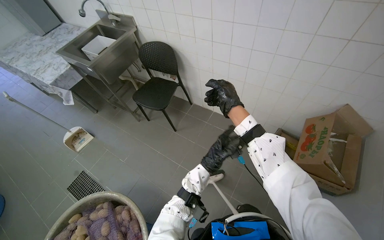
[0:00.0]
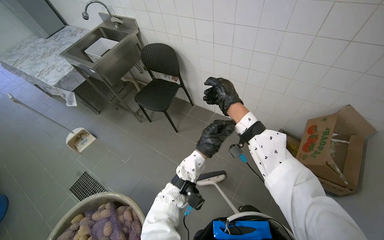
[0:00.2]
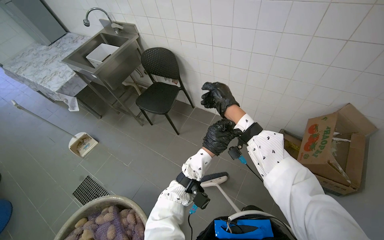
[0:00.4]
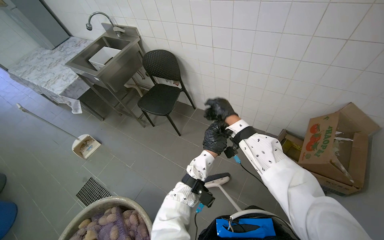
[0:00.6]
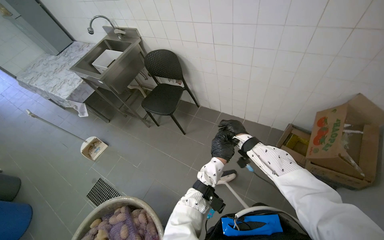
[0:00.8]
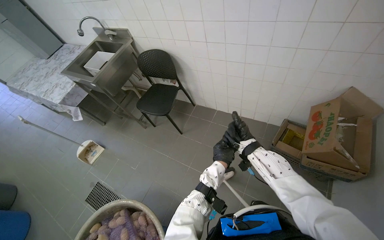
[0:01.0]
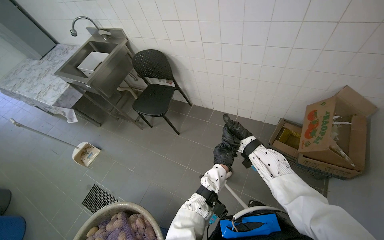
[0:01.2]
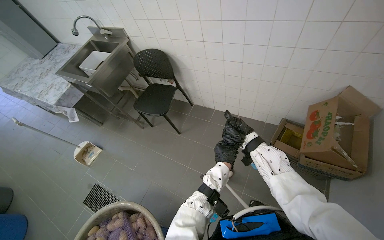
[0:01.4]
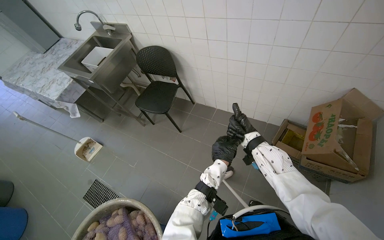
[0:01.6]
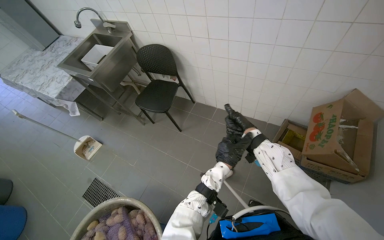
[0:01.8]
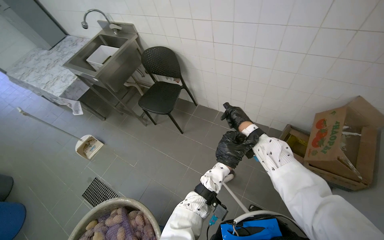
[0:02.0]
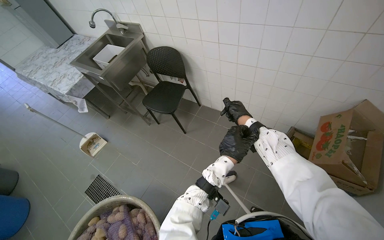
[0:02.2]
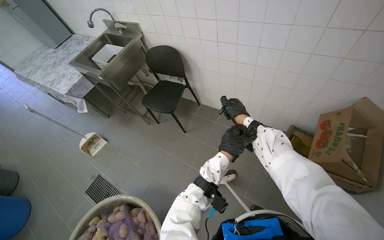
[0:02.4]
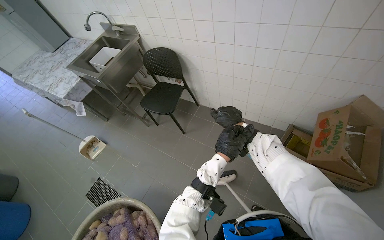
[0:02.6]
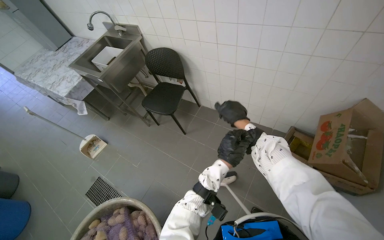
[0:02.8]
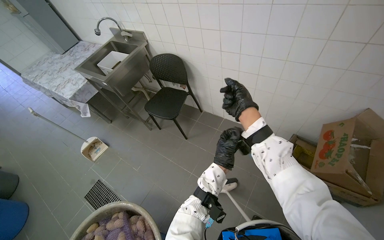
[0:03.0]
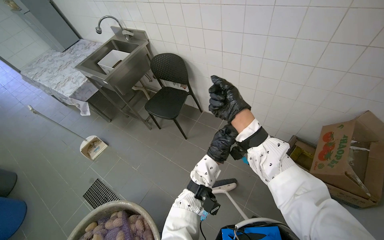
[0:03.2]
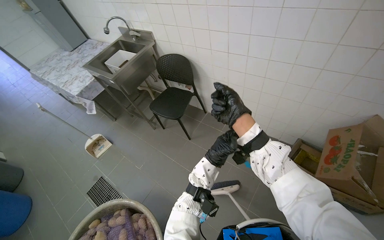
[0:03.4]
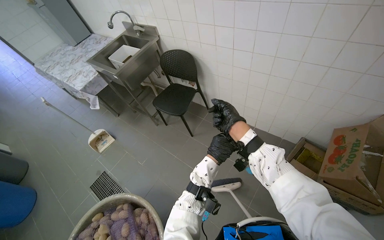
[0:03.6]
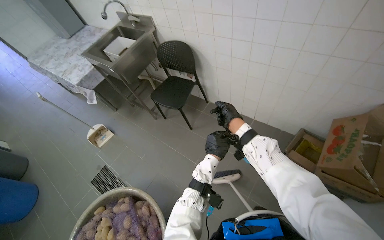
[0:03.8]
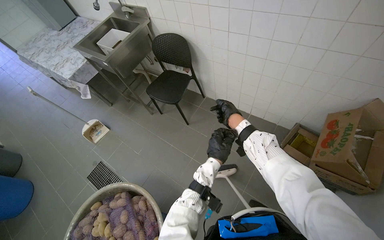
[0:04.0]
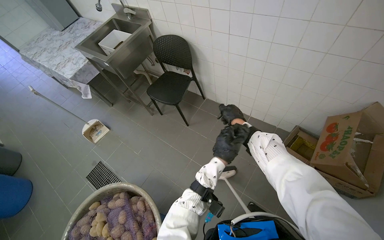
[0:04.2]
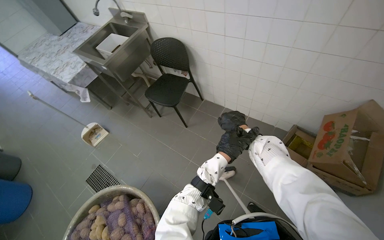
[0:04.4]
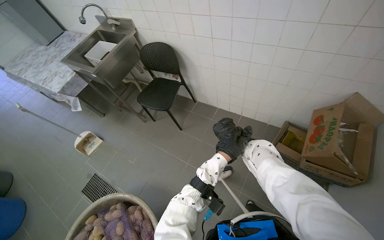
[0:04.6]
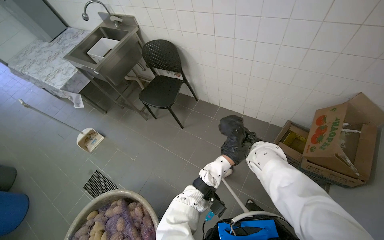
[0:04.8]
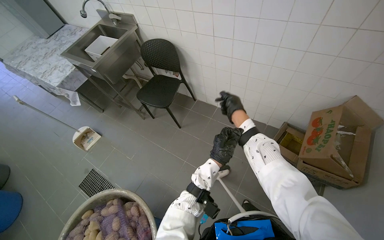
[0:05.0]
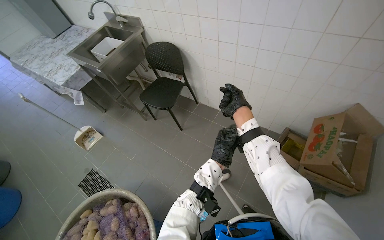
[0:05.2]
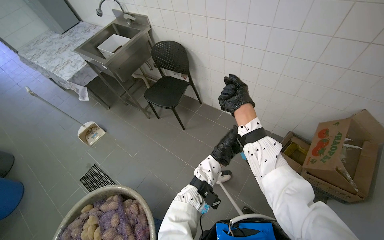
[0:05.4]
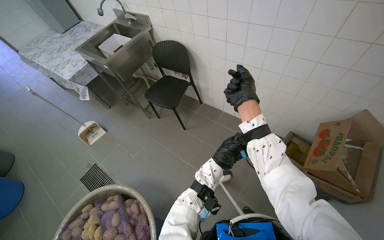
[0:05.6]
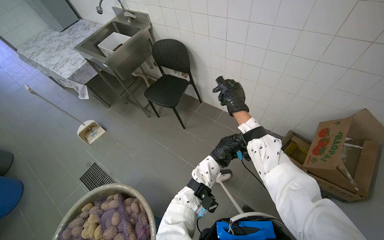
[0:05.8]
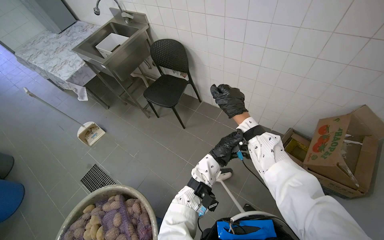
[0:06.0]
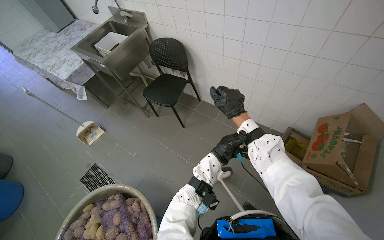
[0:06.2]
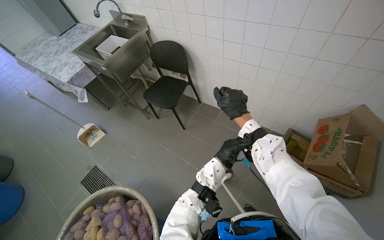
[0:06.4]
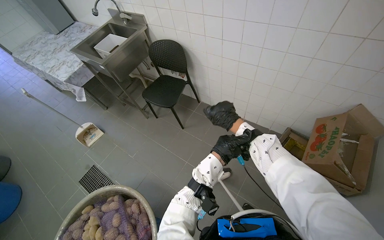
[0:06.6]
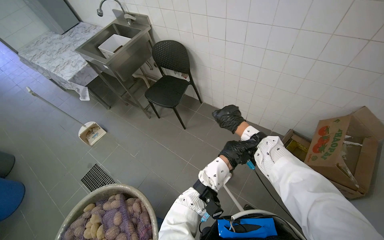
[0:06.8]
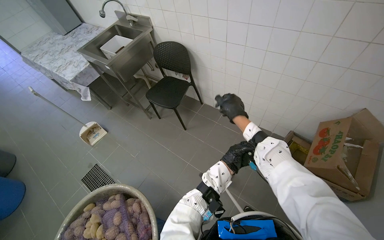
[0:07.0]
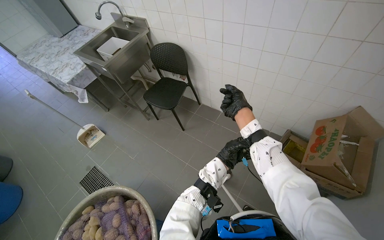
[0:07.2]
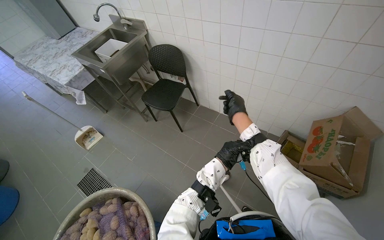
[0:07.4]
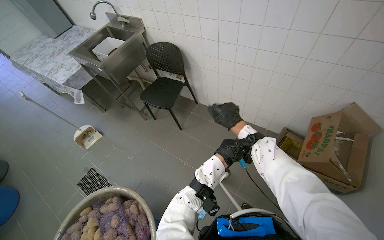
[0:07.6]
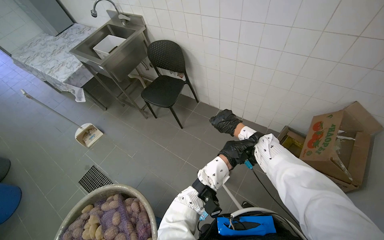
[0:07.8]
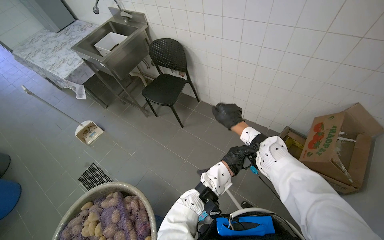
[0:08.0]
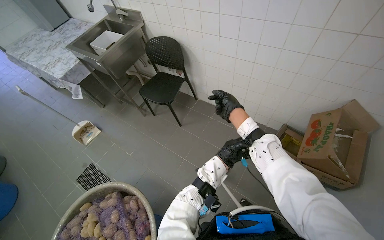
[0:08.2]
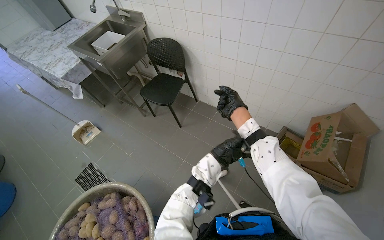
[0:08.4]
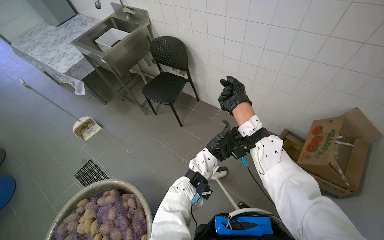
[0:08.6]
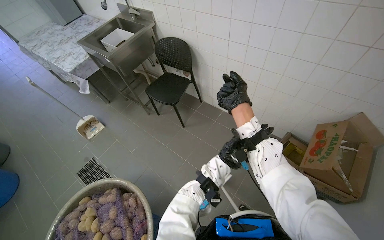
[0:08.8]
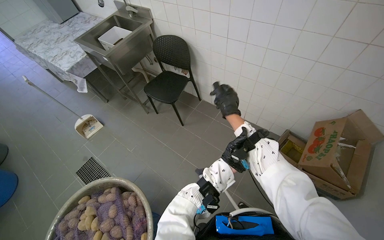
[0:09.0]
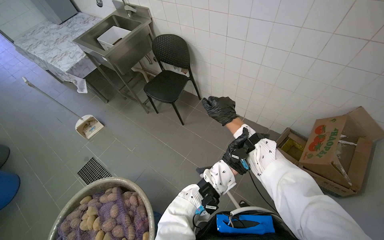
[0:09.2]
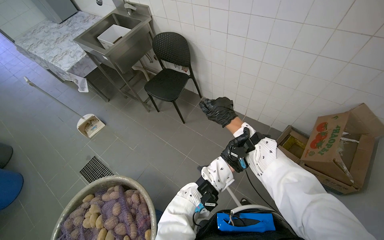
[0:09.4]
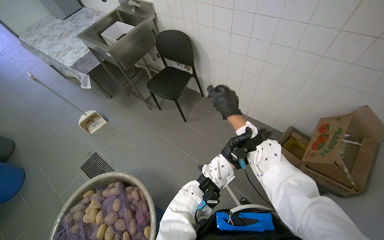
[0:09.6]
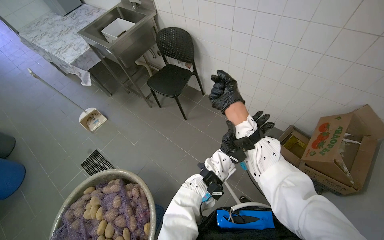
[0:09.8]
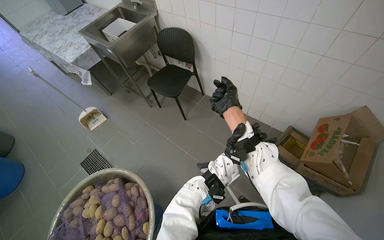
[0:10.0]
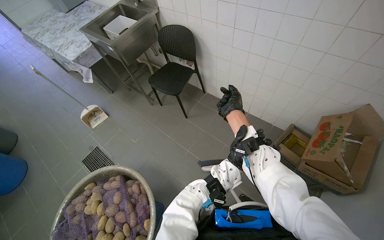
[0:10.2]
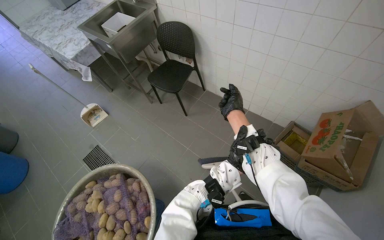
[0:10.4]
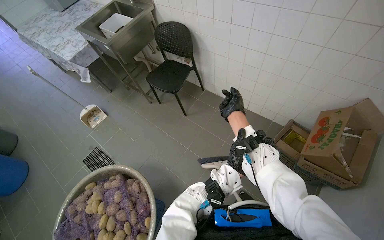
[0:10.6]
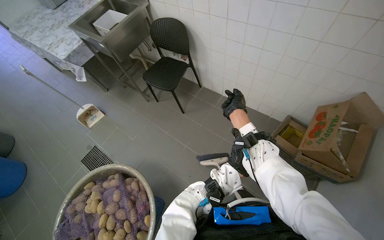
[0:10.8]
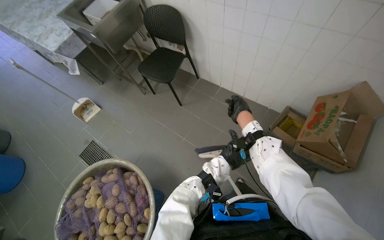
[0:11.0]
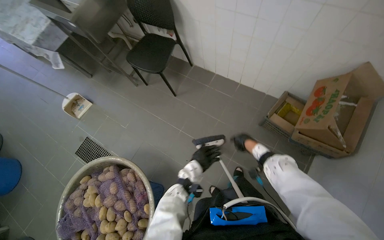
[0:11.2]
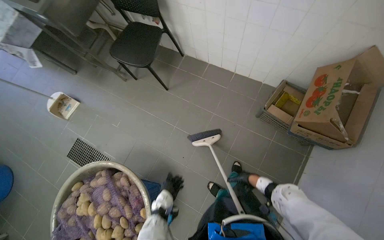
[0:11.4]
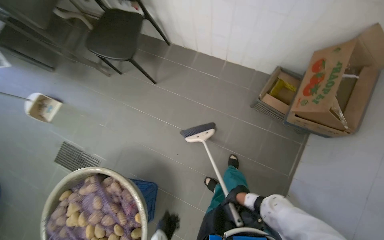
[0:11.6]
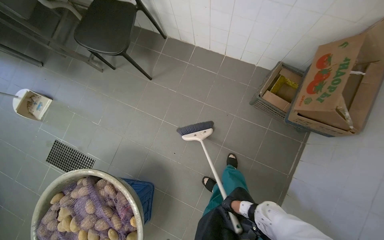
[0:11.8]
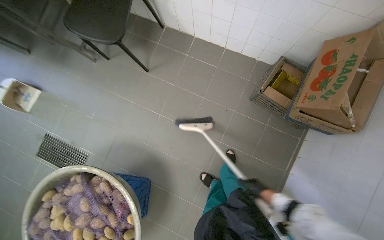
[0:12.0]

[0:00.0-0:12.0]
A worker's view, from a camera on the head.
Job: sweeping floor.
The whole recording: Sweeping kitchen floor. The worker sweeps the kitchen floor with a broom and dustpan, moving chairs to clean underneath them.
0:00.0 to 0:01.6: The right hand moves down the picture, about 10 cm.
0:01.6 to 0:03.0: The right hand is displaced up the picture and nearer to the camera by roughly 15 cm.
0:04.4 to 0:06.0: The left hand is displaced farther from the camera by about 10 cm.
0:06.0 to 0:07.6: The left hand goes nearer and farther, roughly 10 cm each way, reversing 2 times.
0:10.4 to 0:12.0: The view tips downward by some 20 degrees. The right hand is displaced down the picture and to the right by roughly 50 cm.

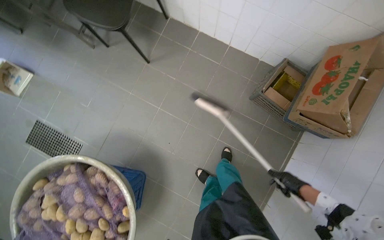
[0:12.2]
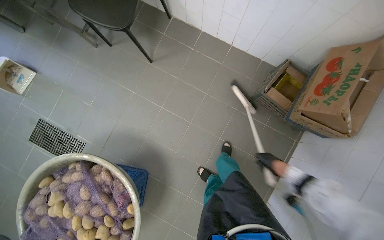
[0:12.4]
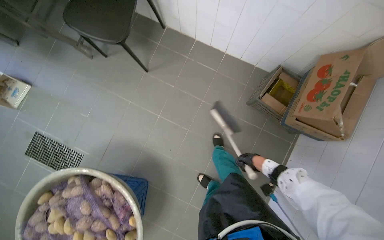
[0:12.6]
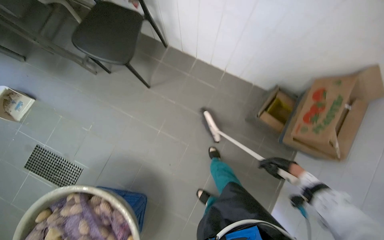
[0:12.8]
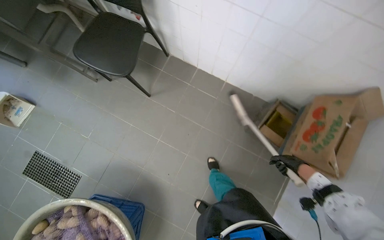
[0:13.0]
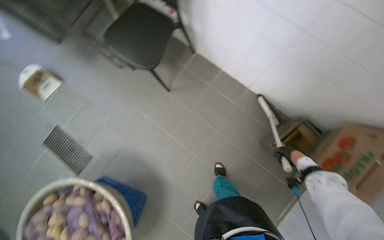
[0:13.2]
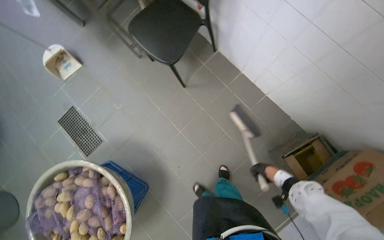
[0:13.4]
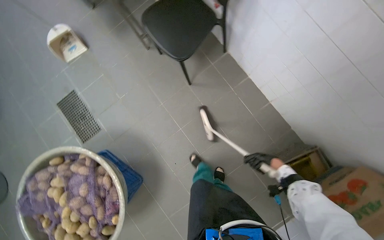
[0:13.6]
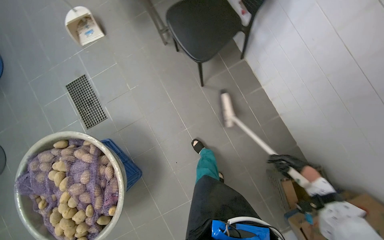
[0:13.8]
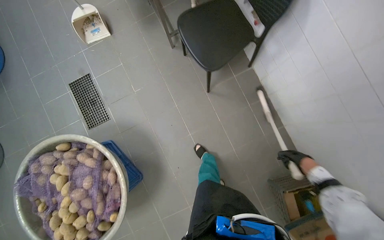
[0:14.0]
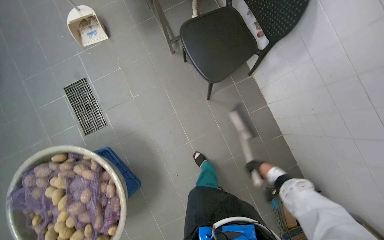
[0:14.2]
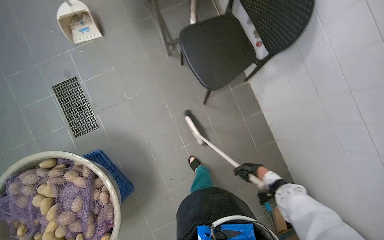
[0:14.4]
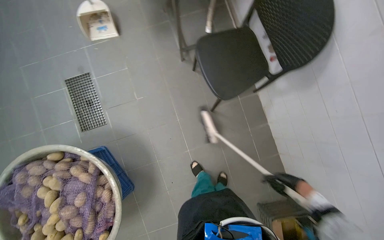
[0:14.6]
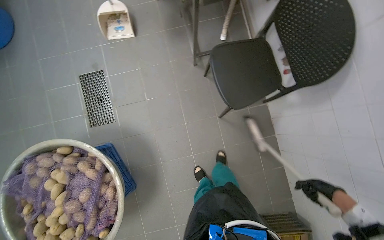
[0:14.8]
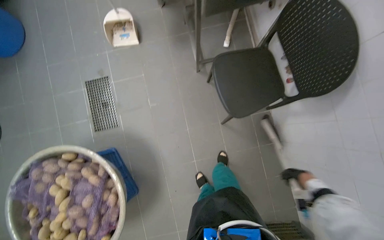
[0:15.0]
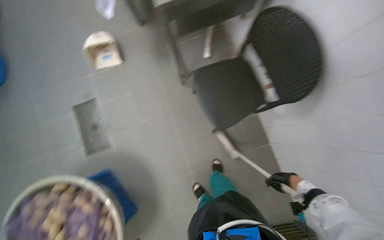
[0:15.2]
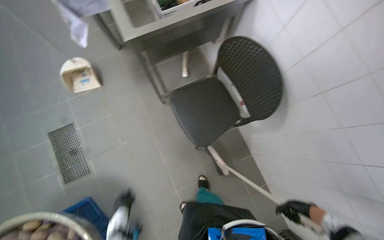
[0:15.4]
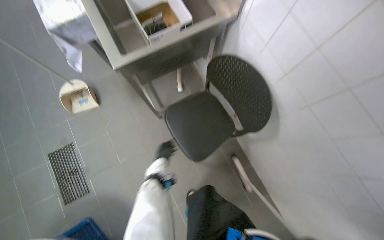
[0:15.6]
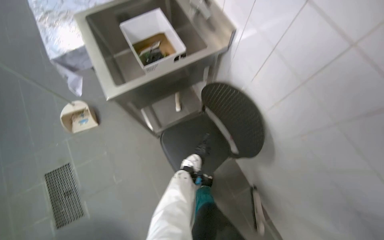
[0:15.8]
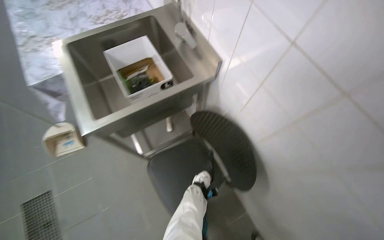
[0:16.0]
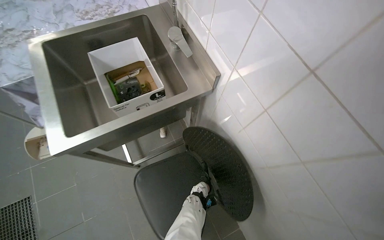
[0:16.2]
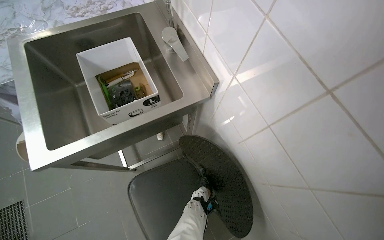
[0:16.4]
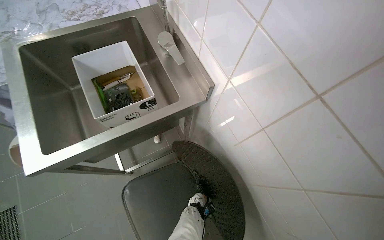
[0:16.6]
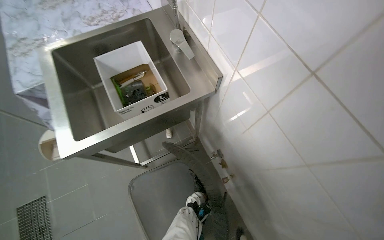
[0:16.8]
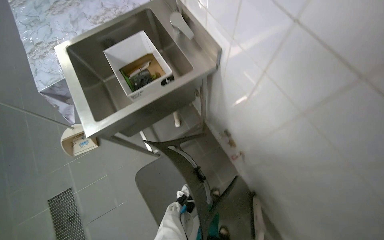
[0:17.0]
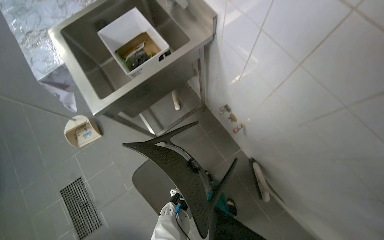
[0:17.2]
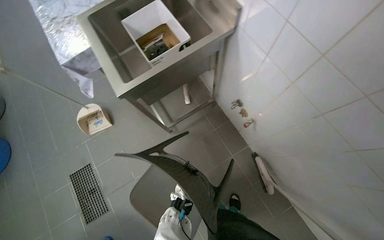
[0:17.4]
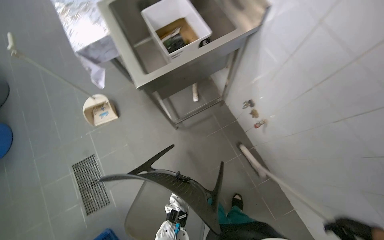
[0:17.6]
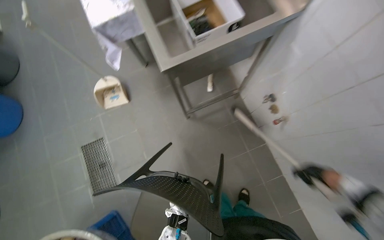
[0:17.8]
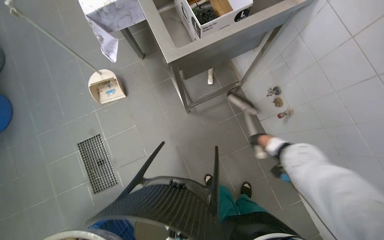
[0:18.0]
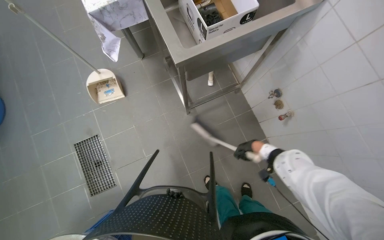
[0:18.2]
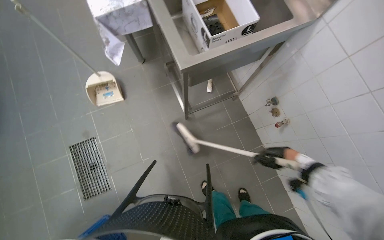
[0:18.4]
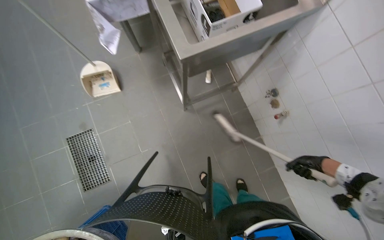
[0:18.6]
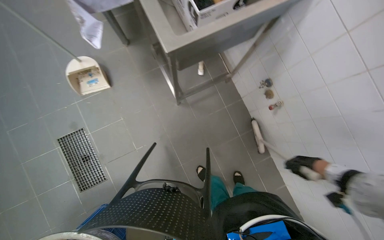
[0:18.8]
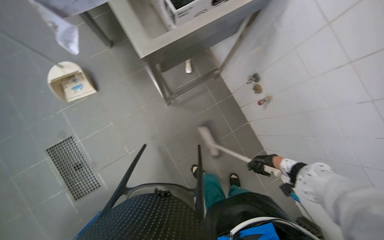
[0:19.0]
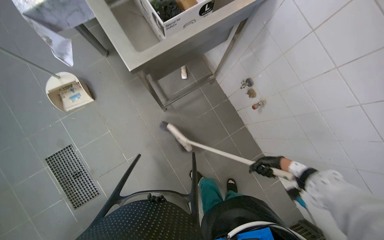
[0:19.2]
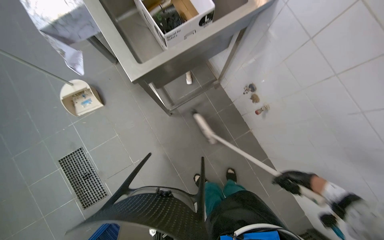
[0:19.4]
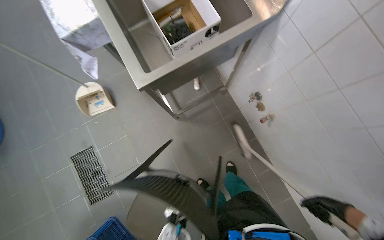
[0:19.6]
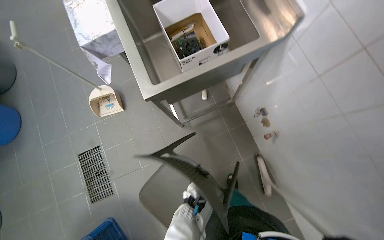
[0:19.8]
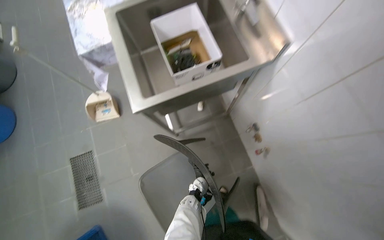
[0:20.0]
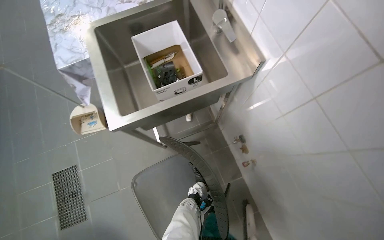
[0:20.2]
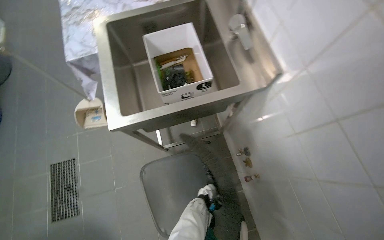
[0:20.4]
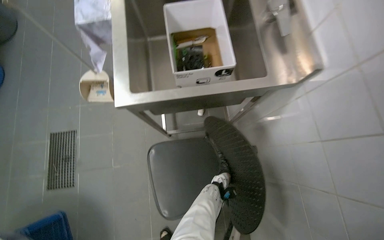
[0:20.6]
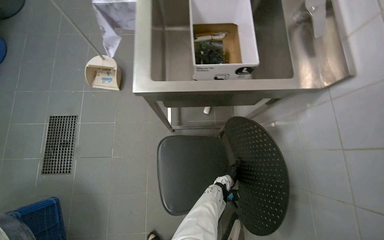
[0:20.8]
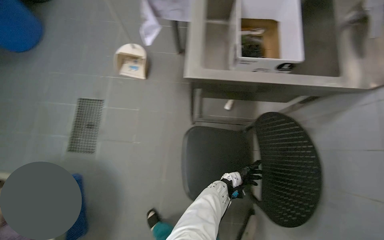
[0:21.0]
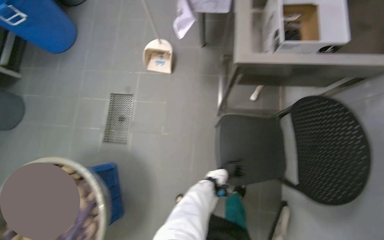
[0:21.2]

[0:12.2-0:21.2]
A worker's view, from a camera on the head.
Job: sweeping floor.
The whole recording: Sweeping kitchen floor. The worker sweeps the kitchen floor with a broom and dustpan, moving chairs to clean underneath them.
0:12.2 to 0:13.8: The scene turns approximately 35 degrees clockwise in the picture.
0:13.8 to 0:15.2: The right hand swings nearer and farther, about 20 cm each way, with 3 reversals.
0:15.2 to 0:16.6: The camera travels about 50 cm. The view tips upward by approximately 15 degrees.
0:16.6 to 0:18.2: The camera is carried some 40 cm.
0:19.8 to 0:21.2: The scene rotates clockwise by approximately 25 degrees.
